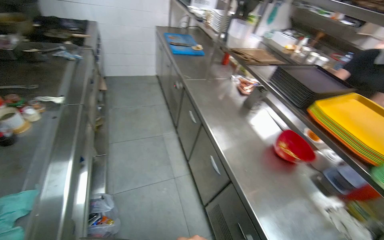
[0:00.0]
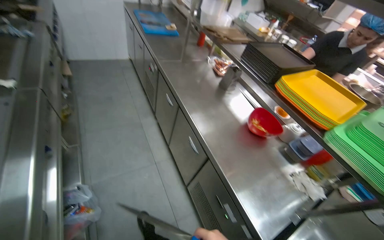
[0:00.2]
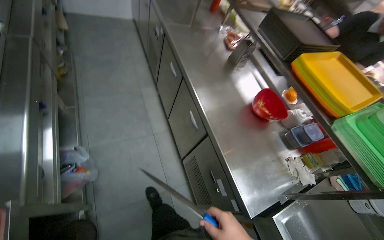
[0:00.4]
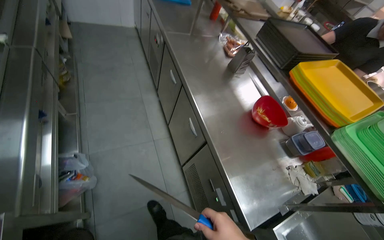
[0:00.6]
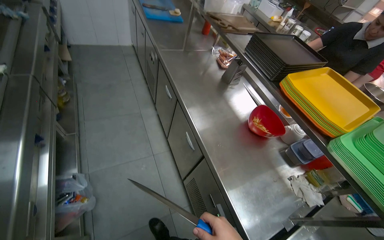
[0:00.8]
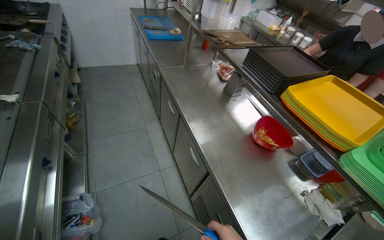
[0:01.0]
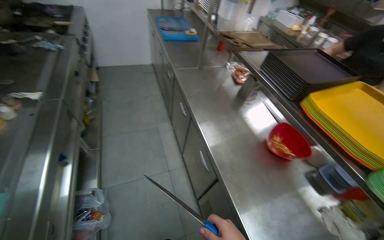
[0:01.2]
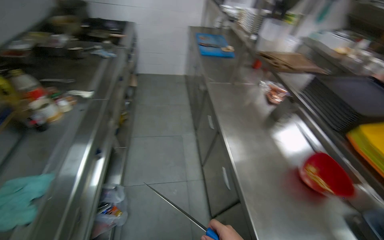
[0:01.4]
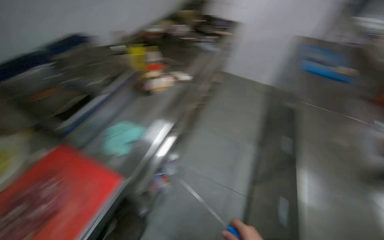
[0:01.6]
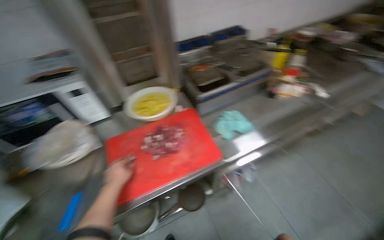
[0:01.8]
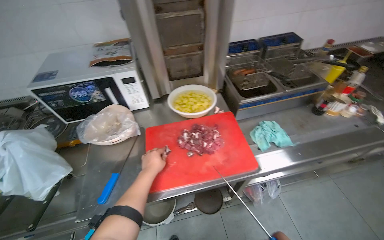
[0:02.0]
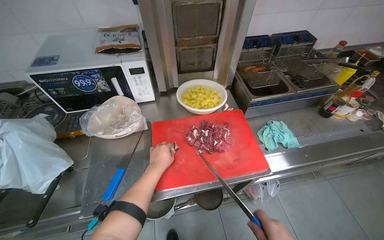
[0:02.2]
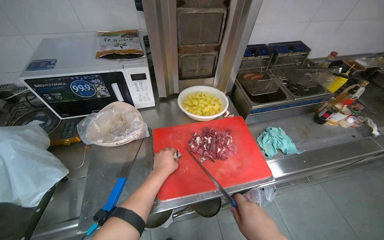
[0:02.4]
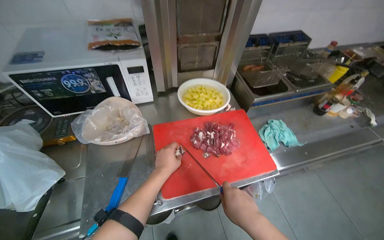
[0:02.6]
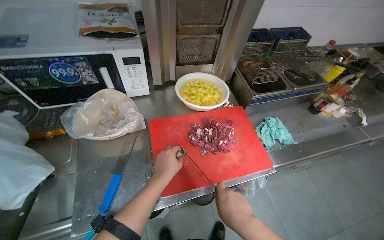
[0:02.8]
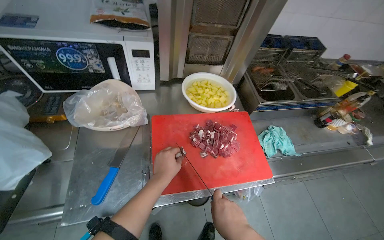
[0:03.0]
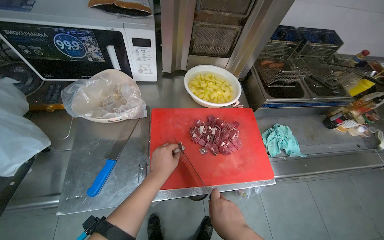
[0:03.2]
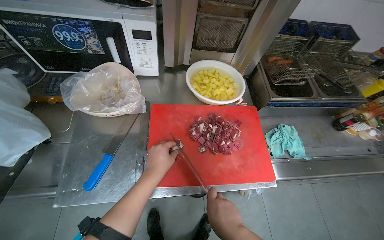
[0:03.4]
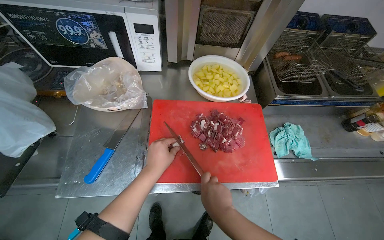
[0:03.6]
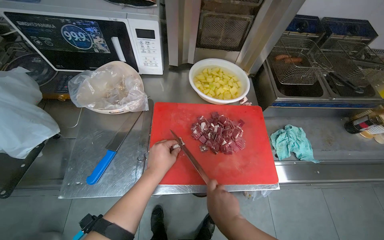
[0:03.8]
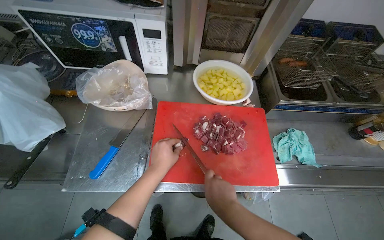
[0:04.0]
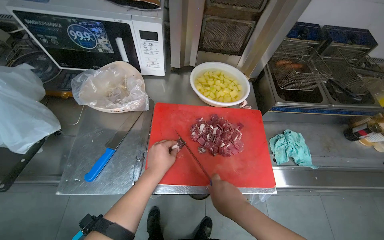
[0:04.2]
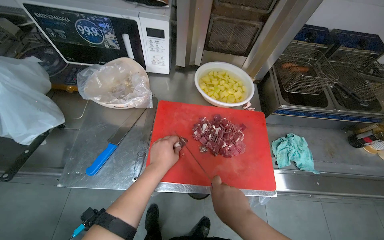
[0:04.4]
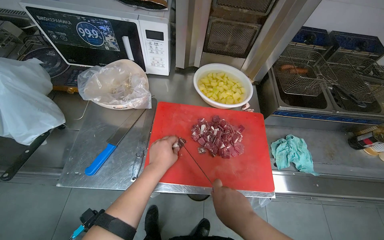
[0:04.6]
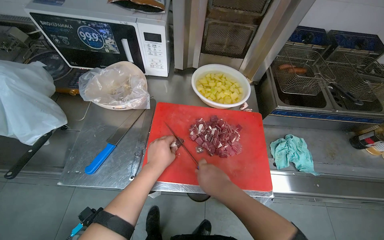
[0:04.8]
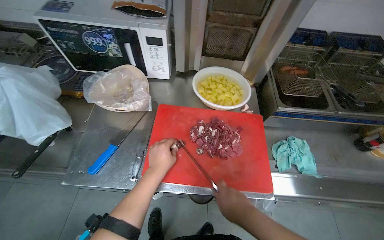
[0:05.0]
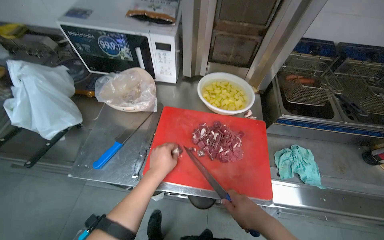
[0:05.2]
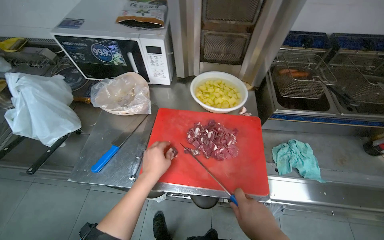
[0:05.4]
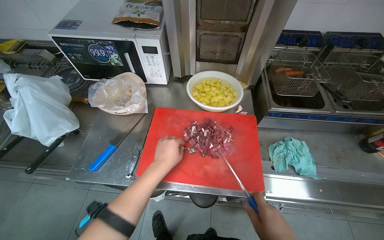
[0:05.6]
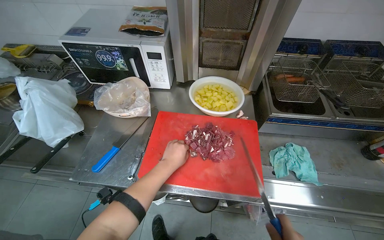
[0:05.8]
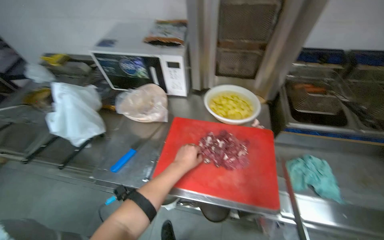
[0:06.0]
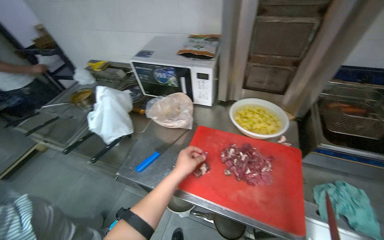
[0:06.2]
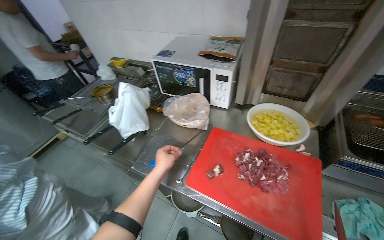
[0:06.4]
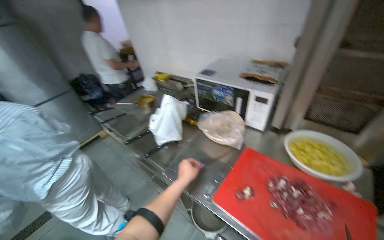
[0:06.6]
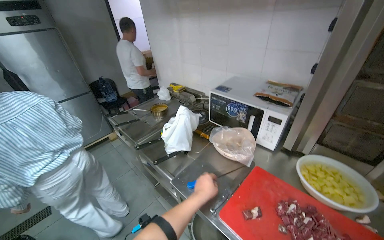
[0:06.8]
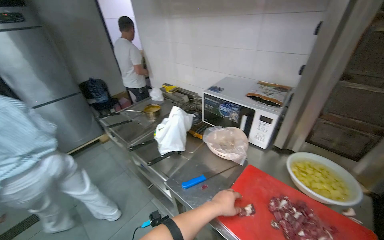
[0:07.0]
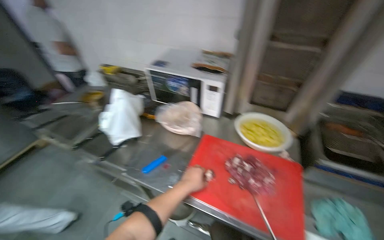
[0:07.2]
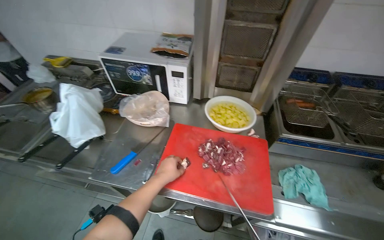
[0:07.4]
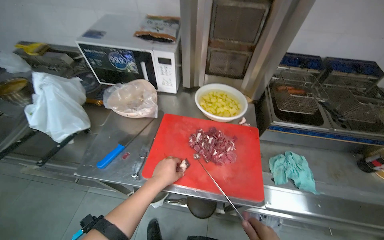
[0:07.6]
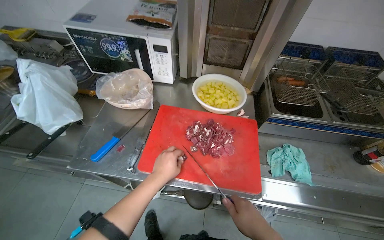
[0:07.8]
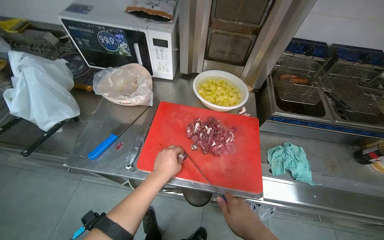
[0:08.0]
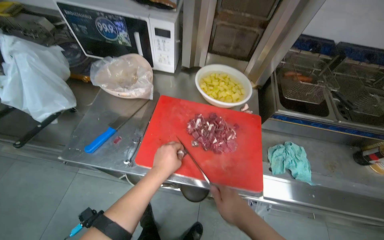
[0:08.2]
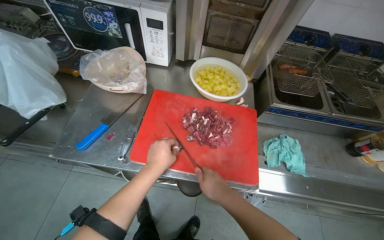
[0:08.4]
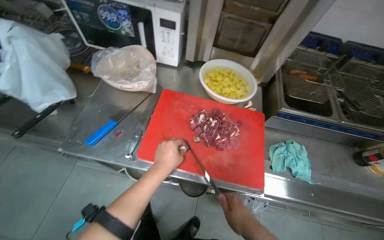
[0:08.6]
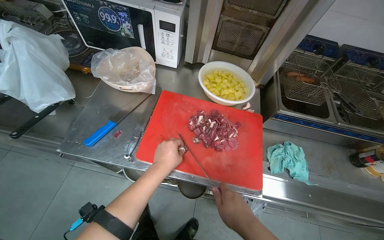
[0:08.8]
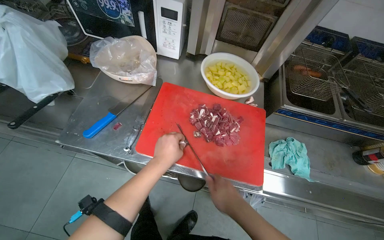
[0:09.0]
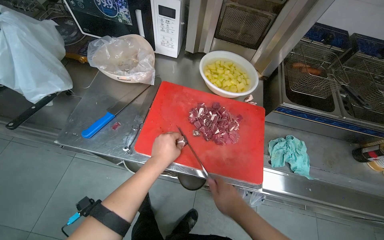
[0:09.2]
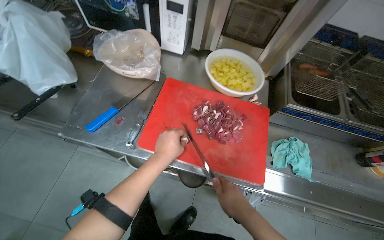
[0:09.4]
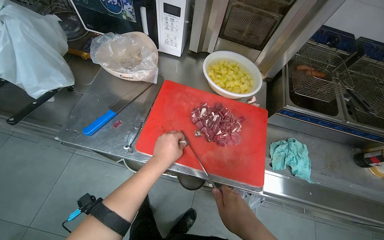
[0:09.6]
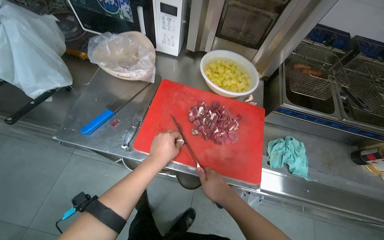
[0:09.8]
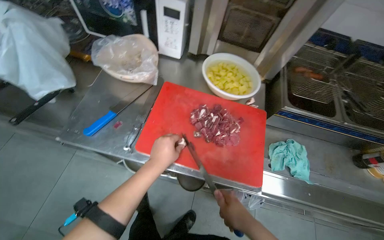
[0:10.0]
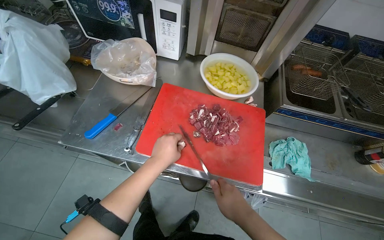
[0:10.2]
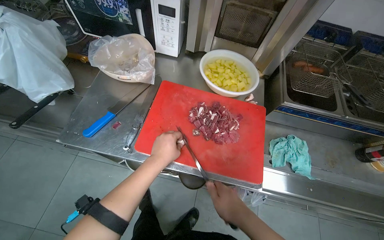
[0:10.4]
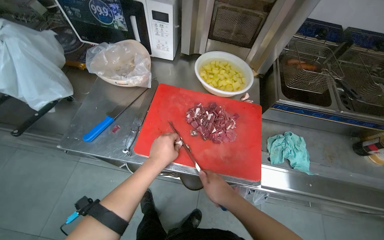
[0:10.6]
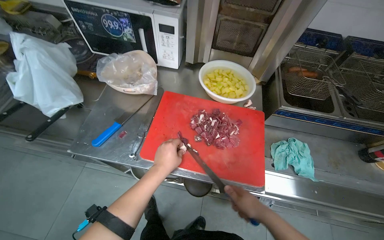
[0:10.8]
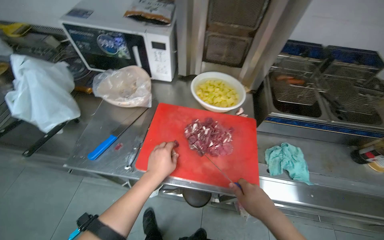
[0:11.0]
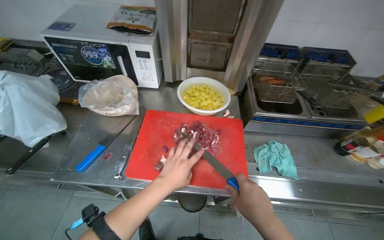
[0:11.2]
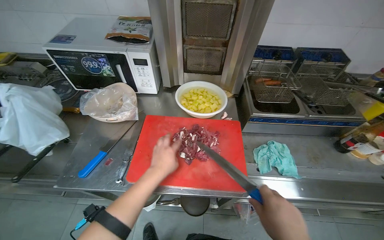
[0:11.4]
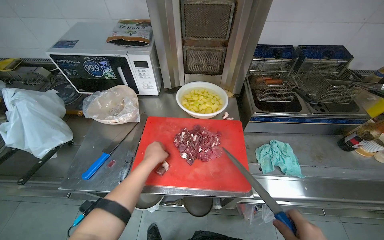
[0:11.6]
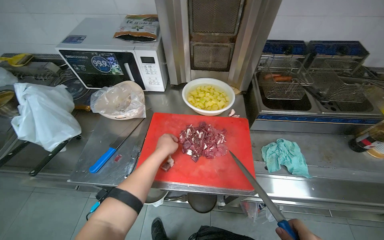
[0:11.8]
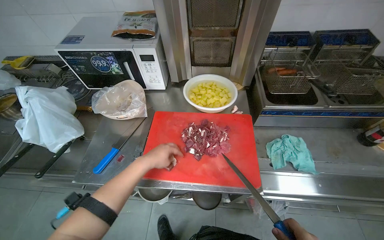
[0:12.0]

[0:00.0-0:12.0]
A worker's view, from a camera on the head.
Job: preparing food.
The whole recording: Cutting meat on chopping board. The worker continues cutting pieces of meat on a red chopping board with a knife.
0:00.0 to 0:01.6: The head turns to the left by about 45 degrees.
0:01.6 to 0:03.0: The head travels roughly 50 cm. The head turns to the left by some 55 degrees.
0:03.0 to 0:04.4: The hands are busy where they are.
0:09.0 to 0:10.4: The hands stay close to where they were, moving slightly.

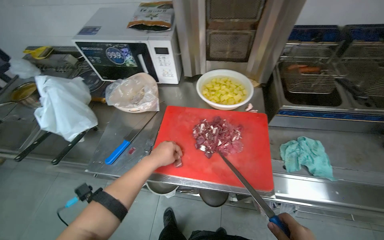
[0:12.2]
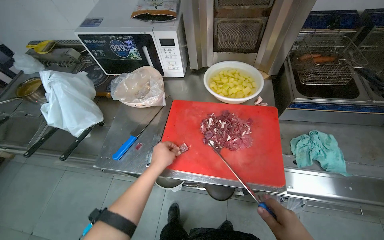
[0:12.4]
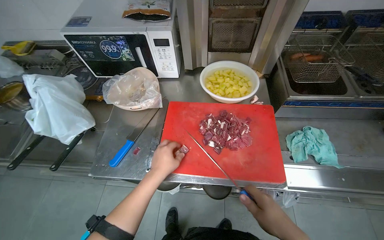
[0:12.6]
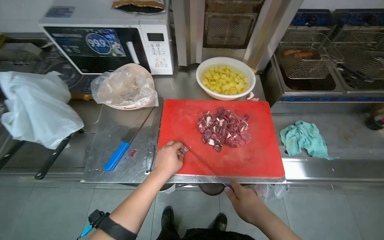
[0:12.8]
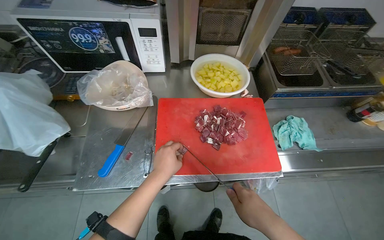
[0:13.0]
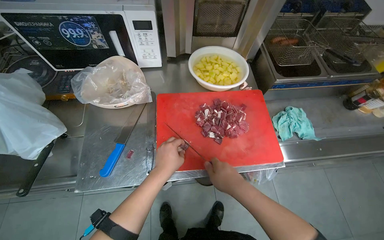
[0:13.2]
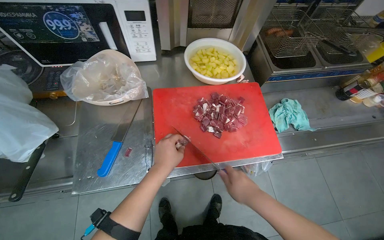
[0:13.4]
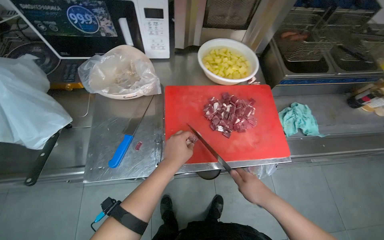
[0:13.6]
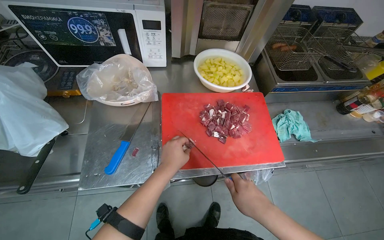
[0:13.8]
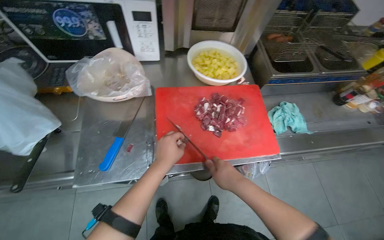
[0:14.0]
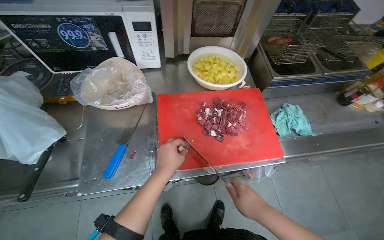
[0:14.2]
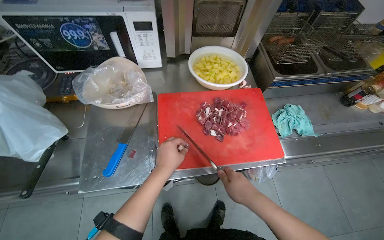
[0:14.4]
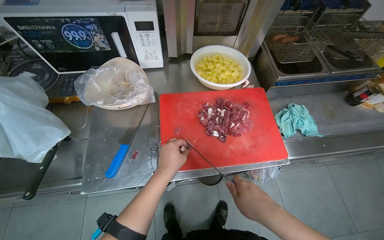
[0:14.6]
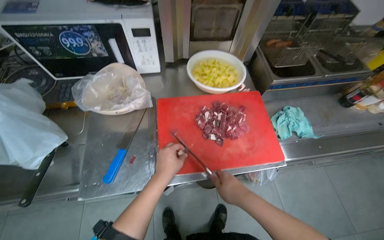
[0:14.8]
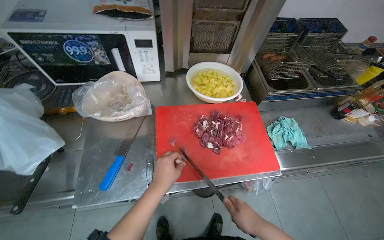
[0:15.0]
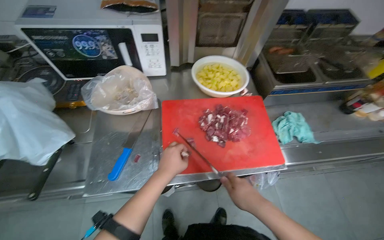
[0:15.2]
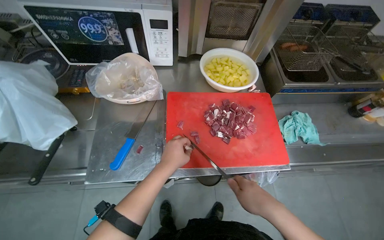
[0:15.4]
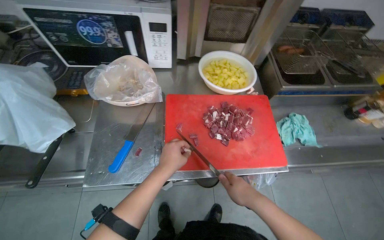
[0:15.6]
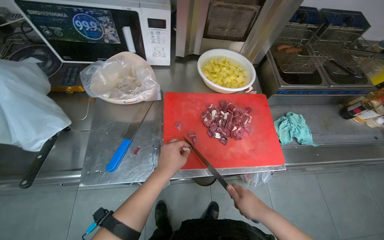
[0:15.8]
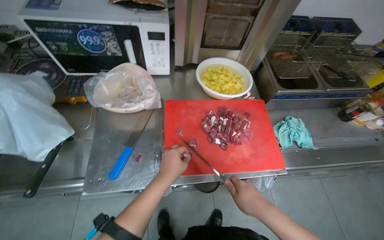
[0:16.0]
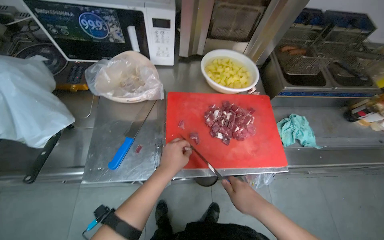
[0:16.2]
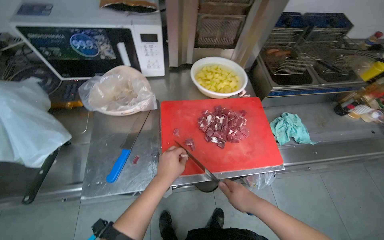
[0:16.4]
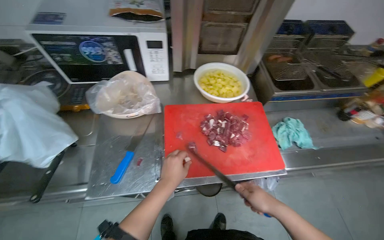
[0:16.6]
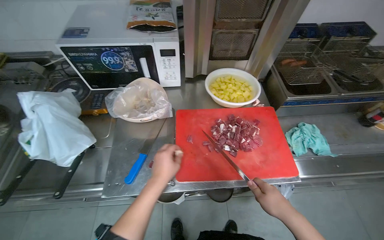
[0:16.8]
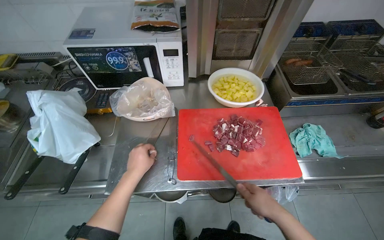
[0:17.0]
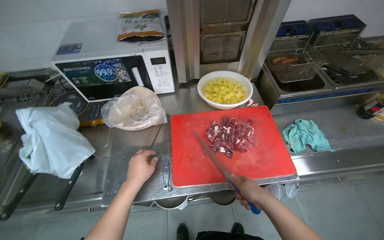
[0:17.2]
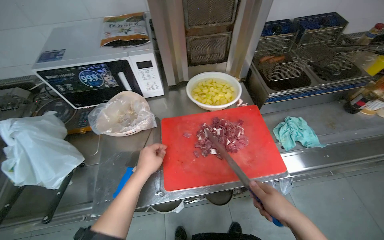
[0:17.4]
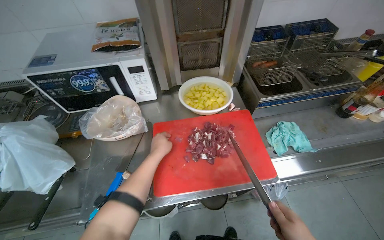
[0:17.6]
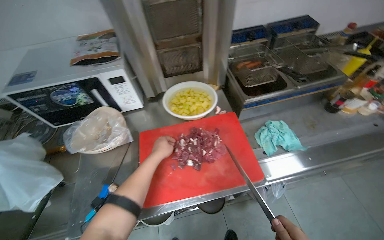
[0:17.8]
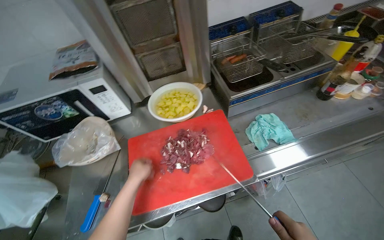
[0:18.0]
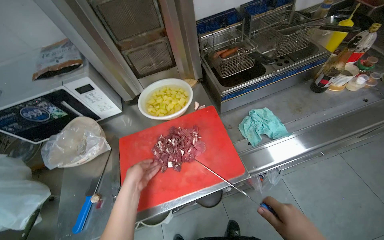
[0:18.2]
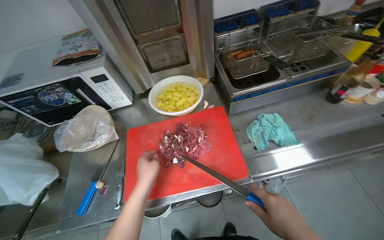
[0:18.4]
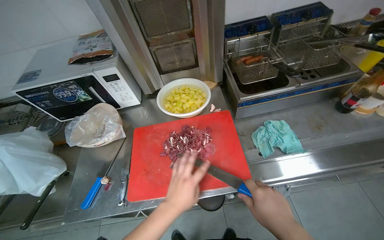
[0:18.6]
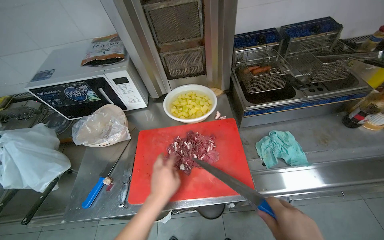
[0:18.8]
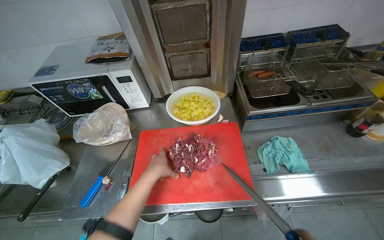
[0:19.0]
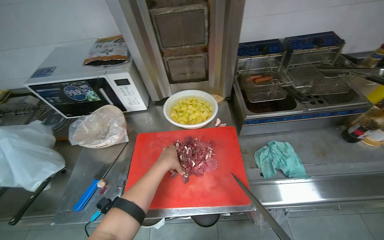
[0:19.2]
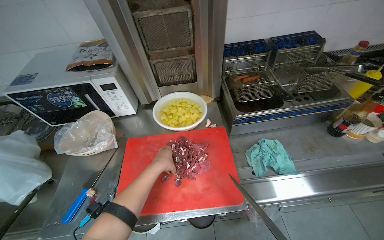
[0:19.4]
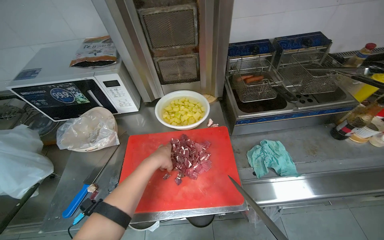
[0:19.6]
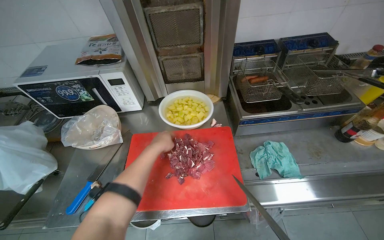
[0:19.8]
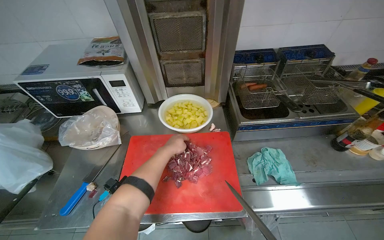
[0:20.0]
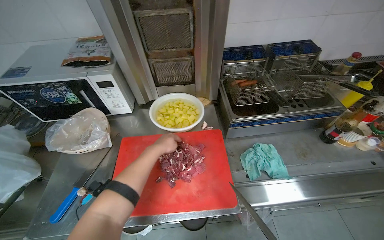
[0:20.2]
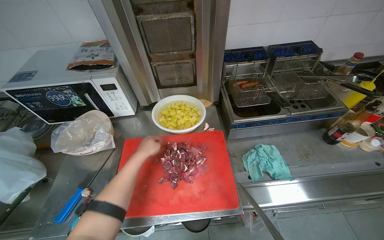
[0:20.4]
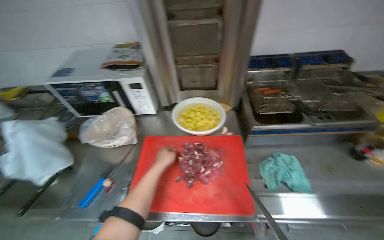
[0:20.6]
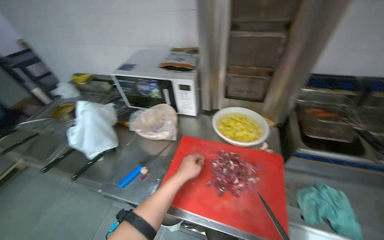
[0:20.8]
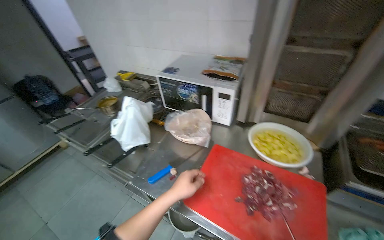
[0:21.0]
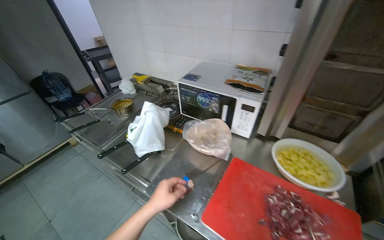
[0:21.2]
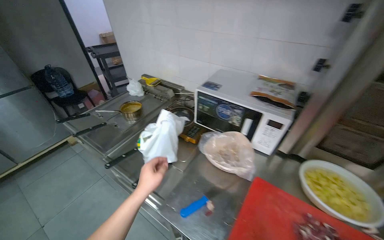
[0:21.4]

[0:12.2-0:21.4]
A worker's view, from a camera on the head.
Job: preparing food.
The whole recording: Cutting meat on chopping board. The worker continues cutting pieces of meat on a red chopping board with a knife.
0:12.2 to 0:13.8: The camera is aimed some 15 degrees further to the right.
0:13.8 to 0:16.8: The hands are busy where they are.
0:18.4 to 0:19.8: The left hand goes about 15 cm up the picture and farther from the camera.
0:19.8 to 0:21.4: The head rotates approximately 40 degrees to the left.
